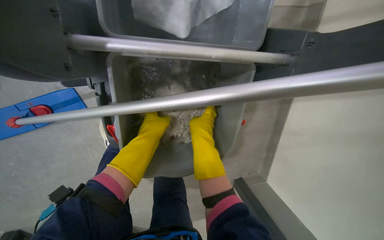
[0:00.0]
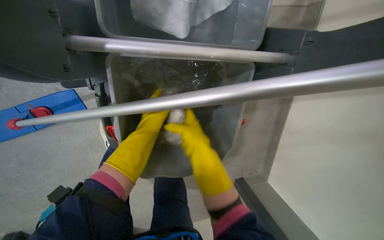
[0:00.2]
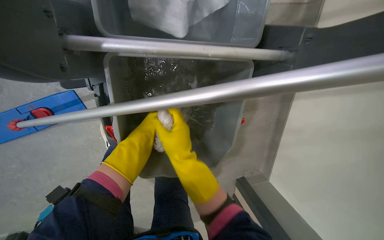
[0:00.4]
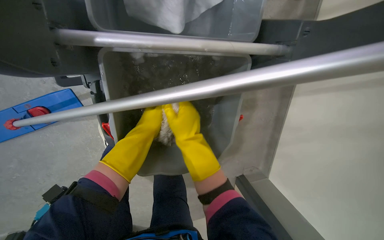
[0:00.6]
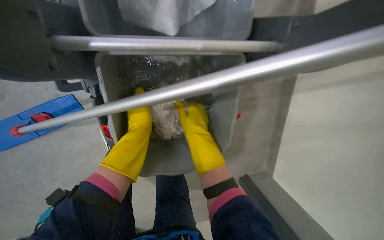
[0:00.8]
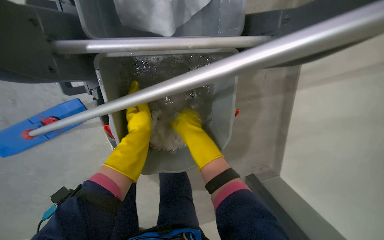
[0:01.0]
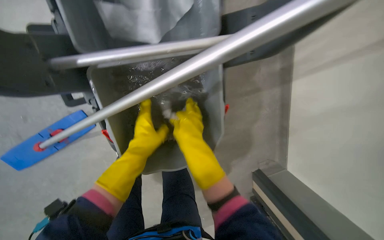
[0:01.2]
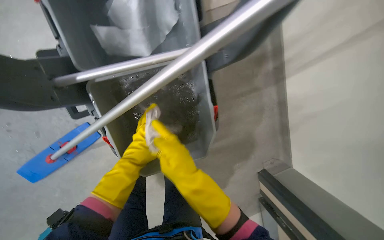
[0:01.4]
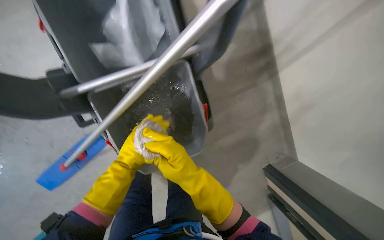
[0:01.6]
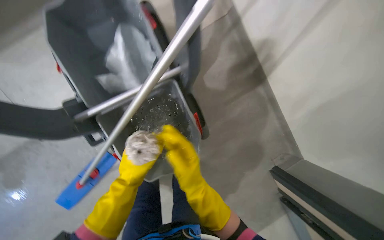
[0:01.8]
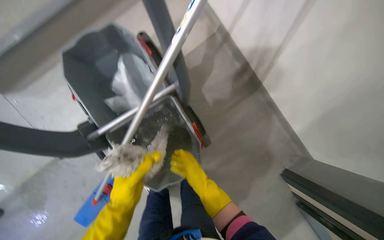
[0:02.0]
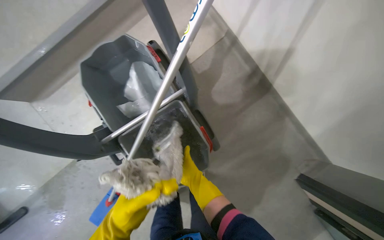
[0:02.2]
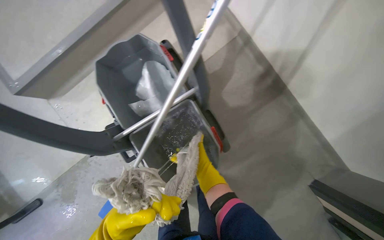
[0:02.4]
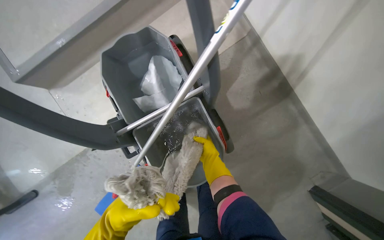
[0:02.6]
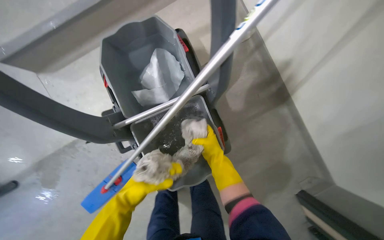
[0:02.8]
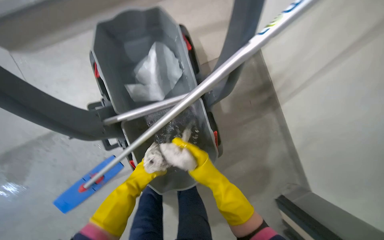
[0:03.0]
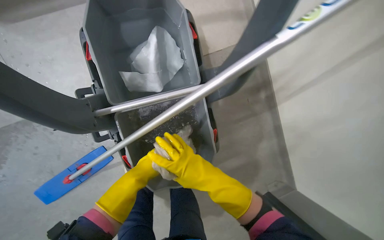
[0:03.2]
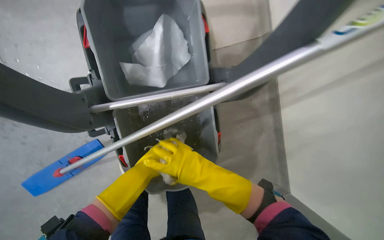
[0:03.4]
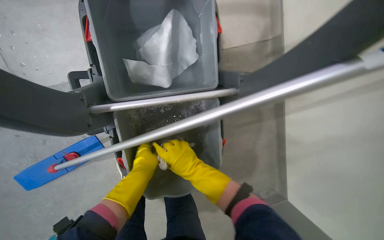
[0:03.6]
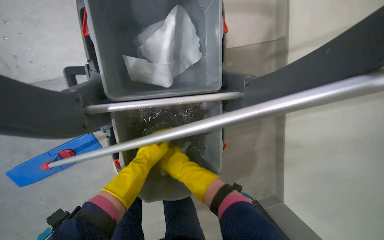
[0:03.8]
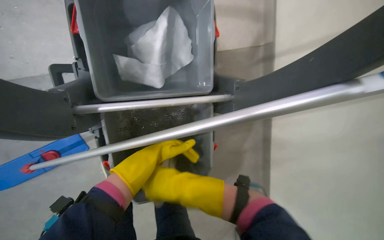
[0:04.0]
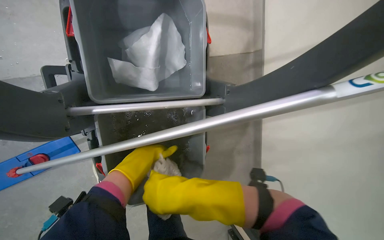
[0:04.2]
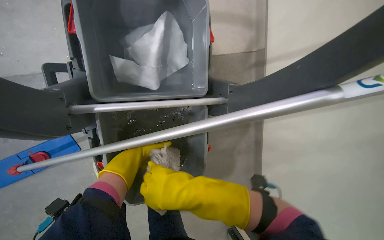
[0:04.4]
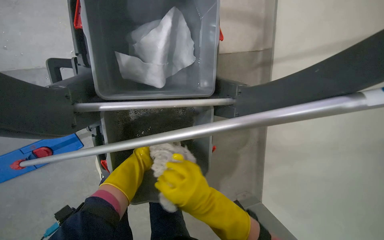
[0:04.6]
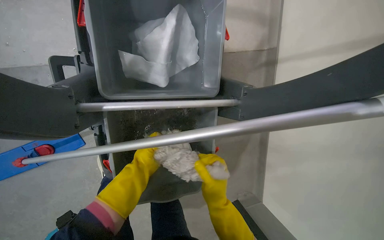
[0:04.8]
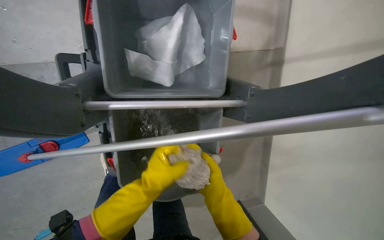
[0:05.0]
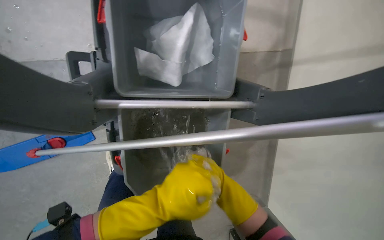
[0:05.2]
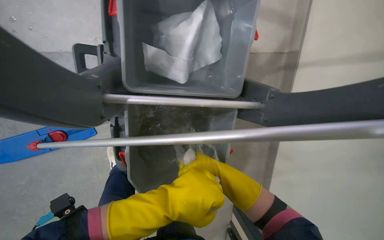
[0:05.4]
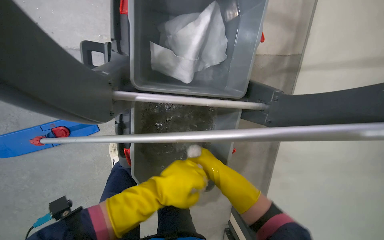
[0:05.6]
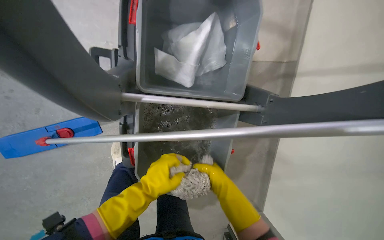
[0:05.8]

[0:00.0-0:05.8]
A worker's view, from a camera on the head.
Job: preparing cleaning supplies.
The whole recording: Washing and wringing mop head. The worker washes and wrings out the mop head in a bucket on a cleaning cart.
0:00.0 to 0:01.4: The right hand travels nearer to the camera and down the picture by about 15 cm.
0:02.8 to 0:04.4: The camera sweeps to the right, by some 20 degrees.
0:04.4 to 0:05.8: The left hand is displaced down the picture by roughly 10 cm.

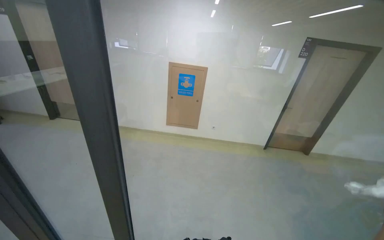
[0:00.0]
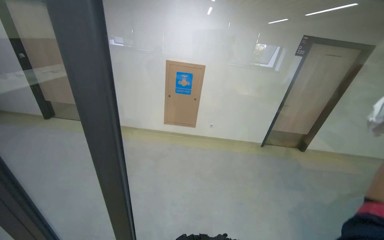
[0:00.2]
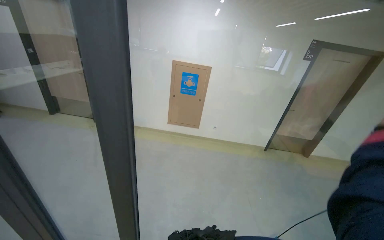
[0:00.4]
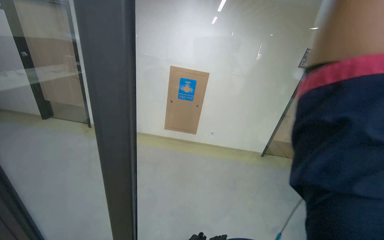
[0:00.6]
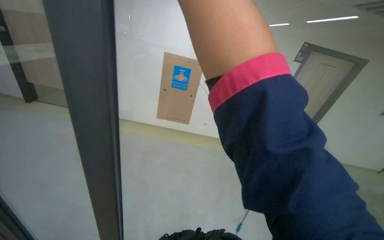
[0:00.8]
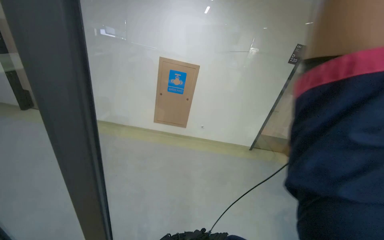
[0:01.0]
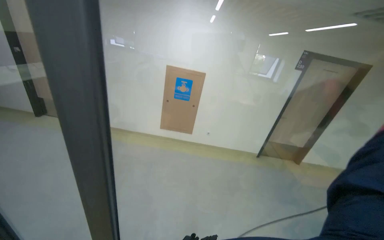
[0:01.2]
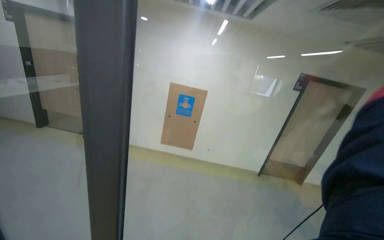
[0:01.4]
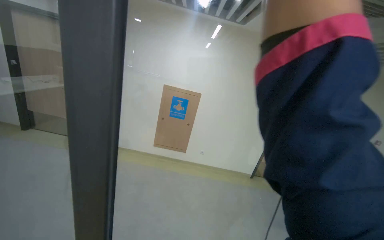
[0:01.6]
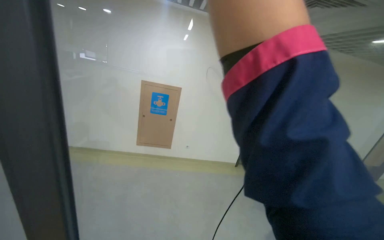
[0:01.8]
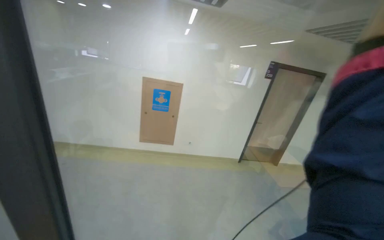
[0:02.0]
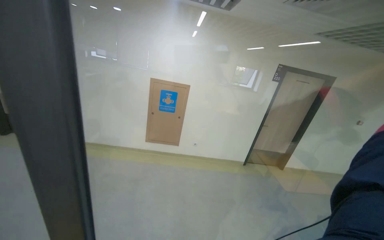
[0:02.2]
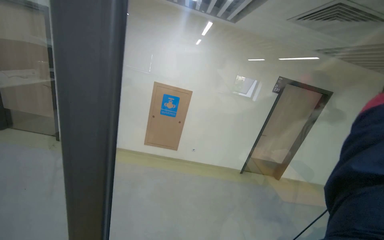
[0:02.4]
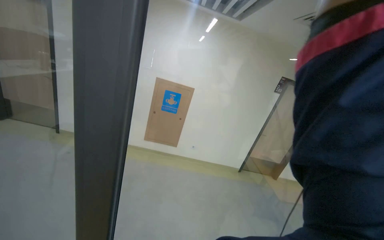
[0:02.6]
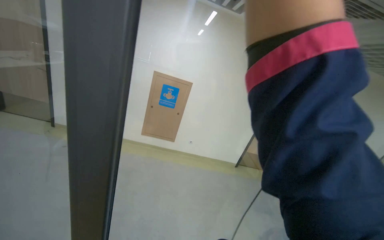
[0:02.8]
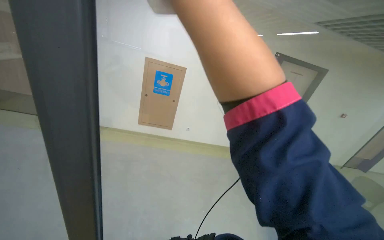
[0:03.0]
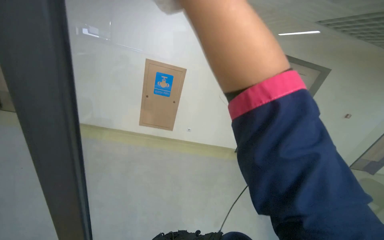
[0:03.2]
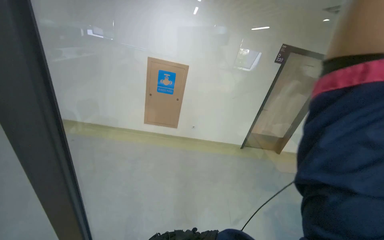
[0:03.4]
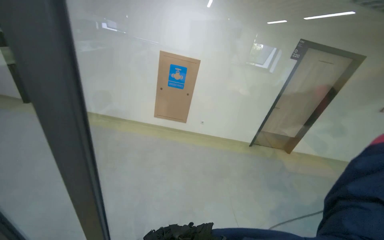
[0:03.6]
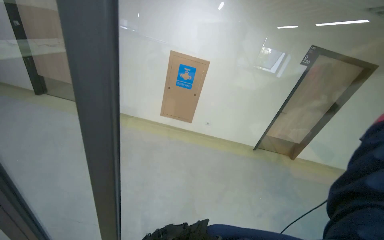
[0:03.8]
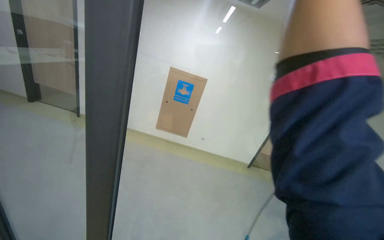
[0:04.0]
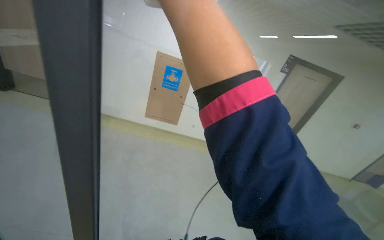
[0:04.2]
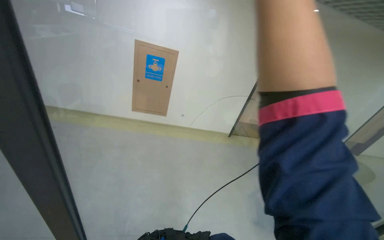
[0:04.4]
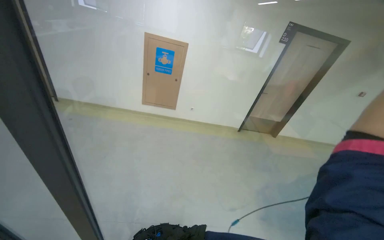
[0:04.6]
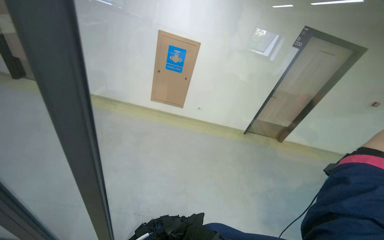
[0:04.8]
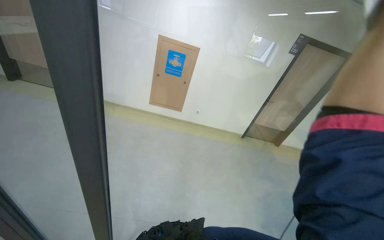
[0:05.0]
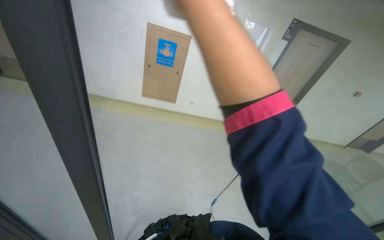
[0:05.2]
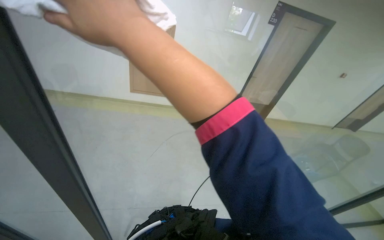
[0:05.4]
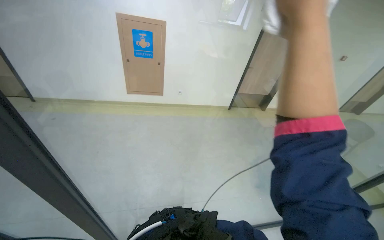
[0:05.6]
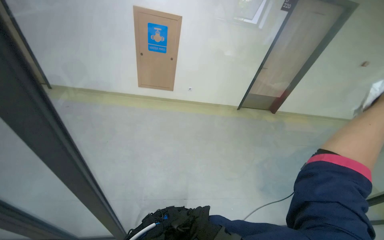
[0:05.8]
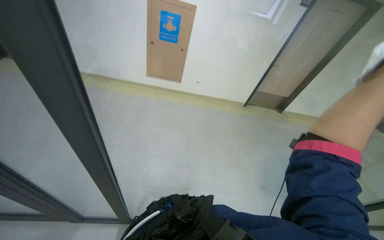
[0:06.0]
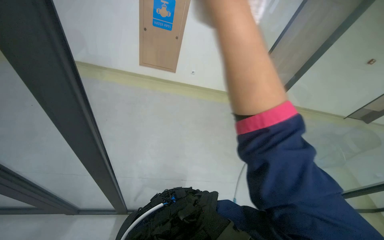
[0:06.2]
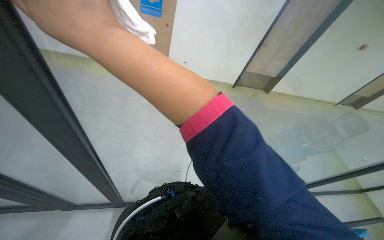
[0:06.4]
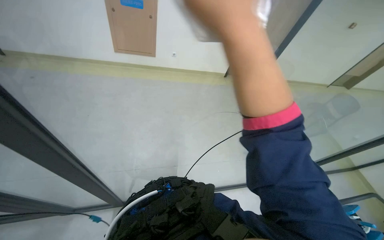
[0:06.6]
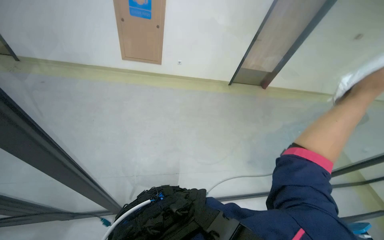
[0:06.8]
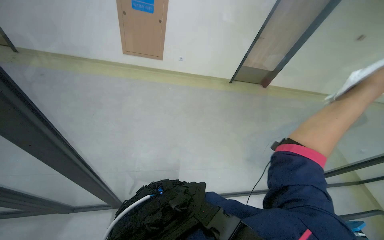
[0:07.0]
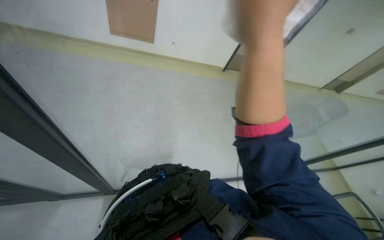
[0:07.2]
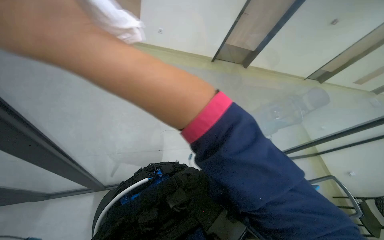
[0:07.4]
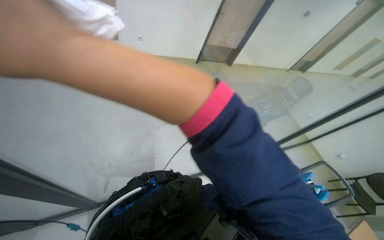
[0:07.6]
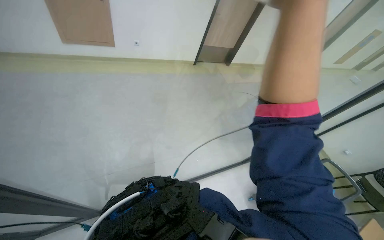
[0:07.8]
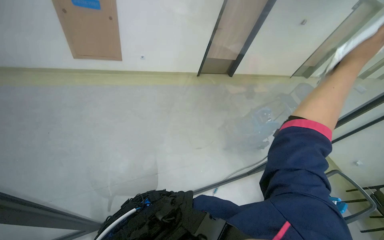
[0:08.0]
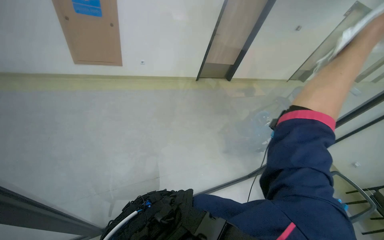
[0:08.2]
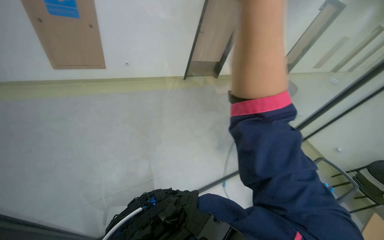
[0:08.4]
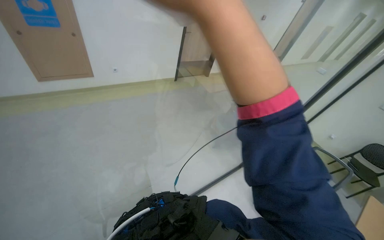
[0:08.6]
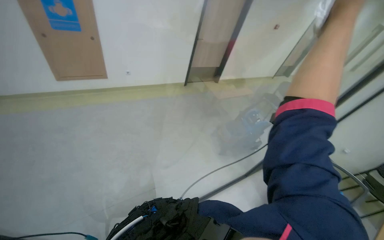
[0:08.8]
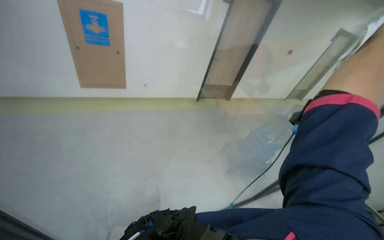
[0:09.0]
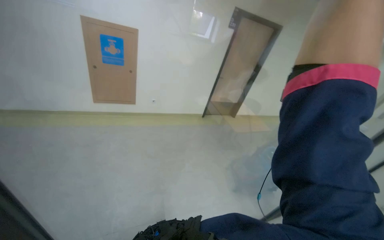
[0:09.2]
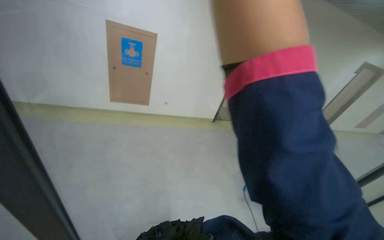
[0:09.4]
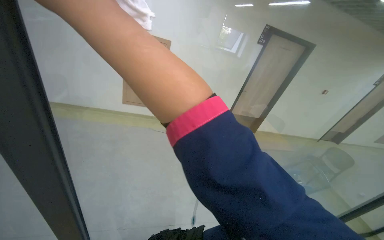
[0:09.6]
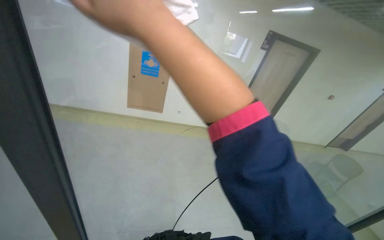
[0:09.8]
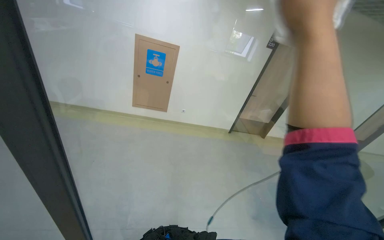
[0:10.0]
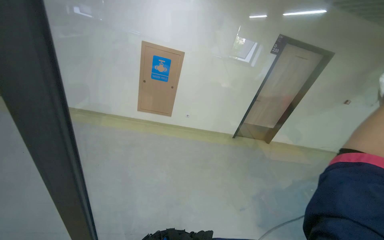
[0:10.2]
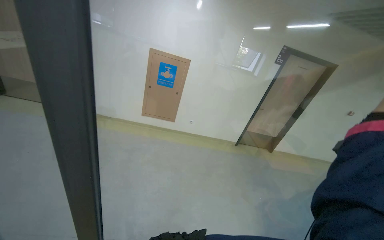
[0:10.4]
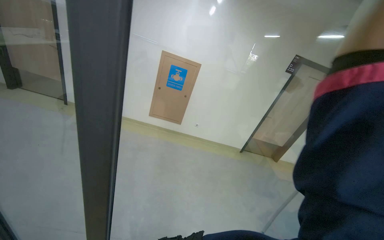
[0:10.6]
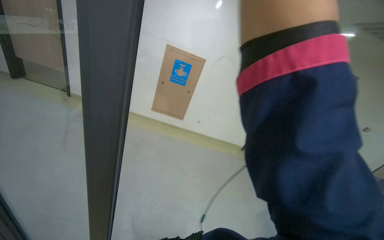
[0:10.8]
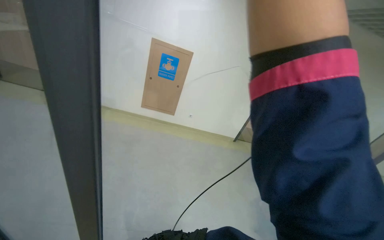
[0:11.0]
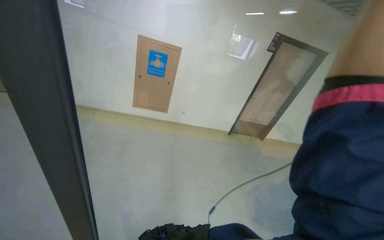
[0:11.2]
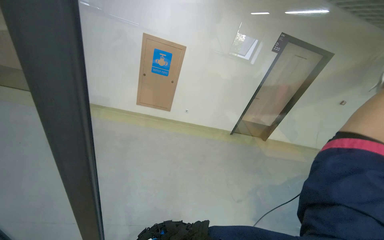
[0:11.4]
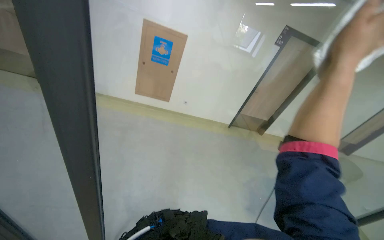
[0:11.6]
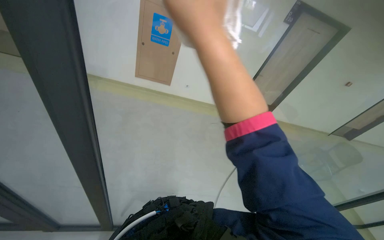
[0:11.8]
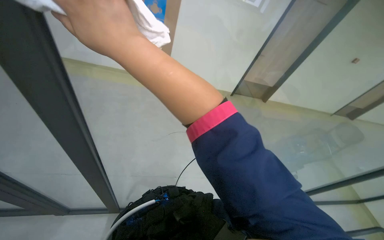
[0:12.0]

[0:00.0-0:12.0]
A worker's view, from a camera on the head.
Job: cleaning windows.
The whole recording: Wiping glass partition. The worker wipes the glass partition with a white cloth.
0:04.4 to 0:06.0: The wearer looks about 15 degrees further downward.
0:06.0 to 0:07.6: The head rotates about 20 degrees to the right. The view tips downward by some 15 degrees.
0:07.6 to 0:09.0: The camera pitches upward, by approximately 15 degrees.
0:09.0 to 0:10.4: The head turns to the left by approximately 20 degrees. The view tilts about 15 degrees upward.
0:10.4 to 0:12.0: The view tips downward by some 20 degrees.

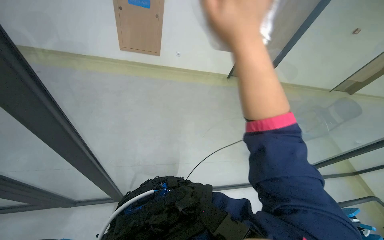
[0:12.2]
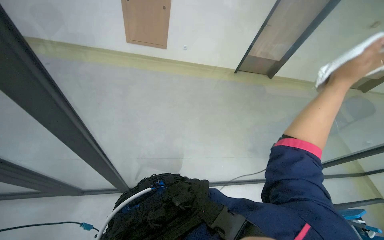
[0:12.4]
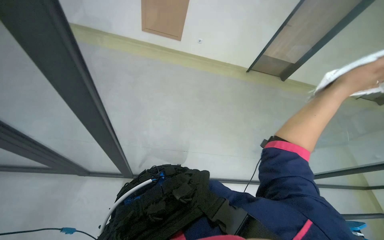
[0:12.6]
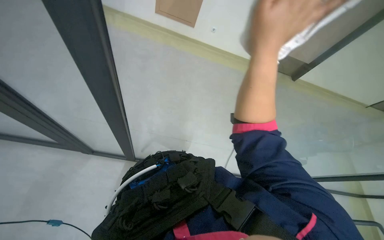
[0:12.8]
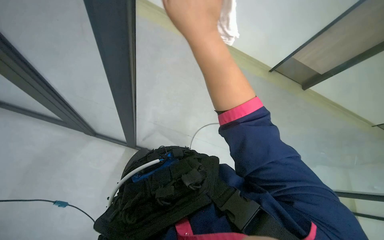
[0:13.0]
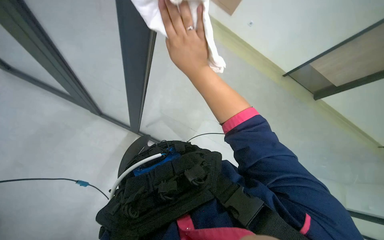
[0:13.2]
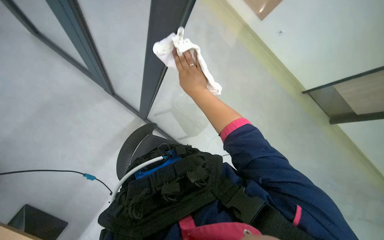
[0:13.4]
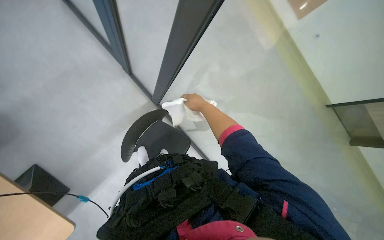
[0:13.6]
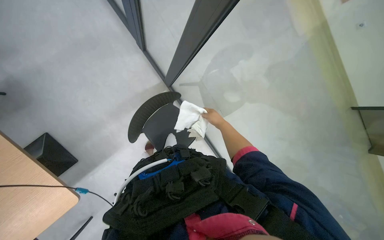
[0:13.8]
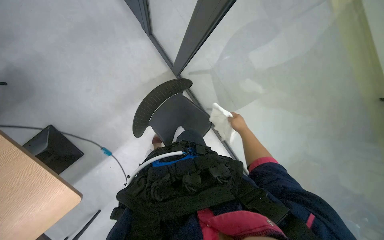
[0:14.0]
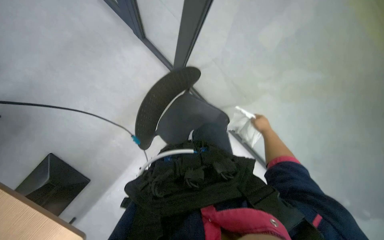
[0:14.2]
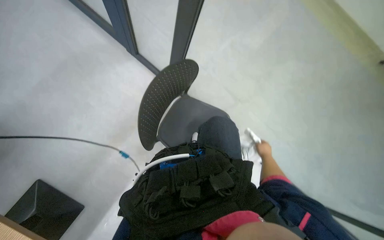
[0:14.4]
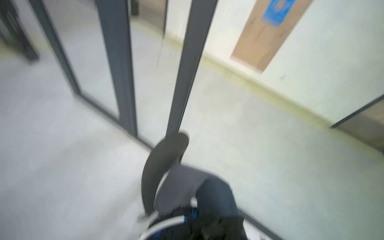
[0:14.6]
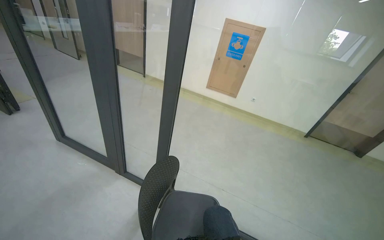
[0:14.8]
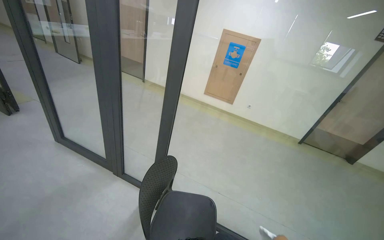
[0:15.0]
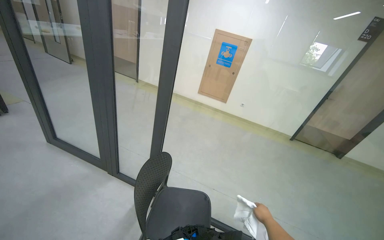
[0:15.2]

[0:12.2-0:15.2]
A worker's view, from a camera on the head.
Job: cleaning windows.
The whole recording: Wiping glass partition. The worker wipes the glass partition with a white cloth.
0:12.2 to 0:13.8: The wearer looks approximately 55 degrees further to the left. The view tilts some 20 degrees downward.
0:13.8 to 0:15.2: The head rotates approximately 20 degrees to the right. The wearer looks roughly 40 degrees further upward.
